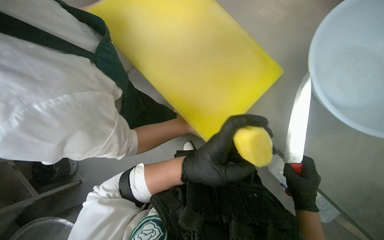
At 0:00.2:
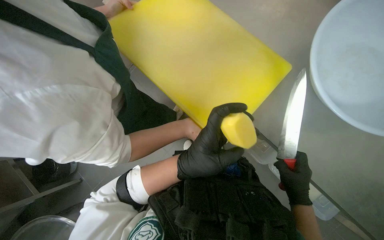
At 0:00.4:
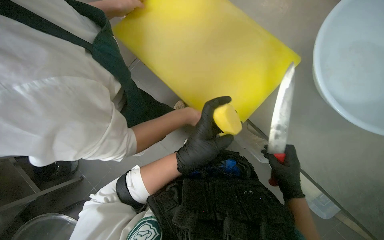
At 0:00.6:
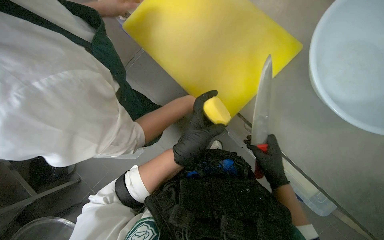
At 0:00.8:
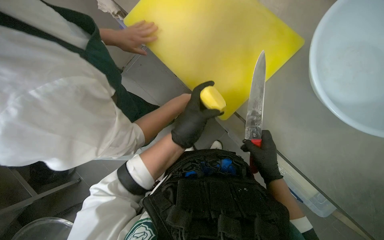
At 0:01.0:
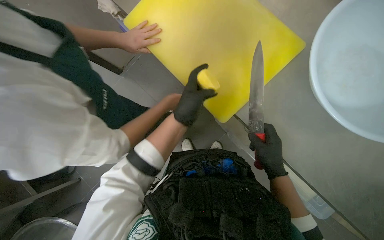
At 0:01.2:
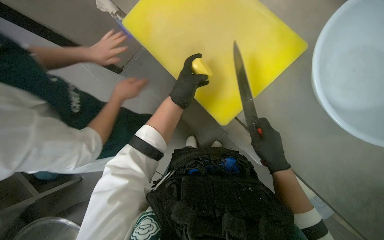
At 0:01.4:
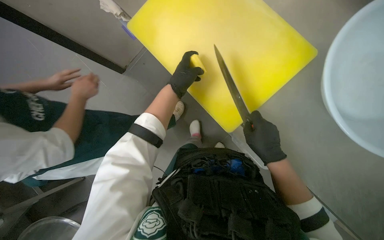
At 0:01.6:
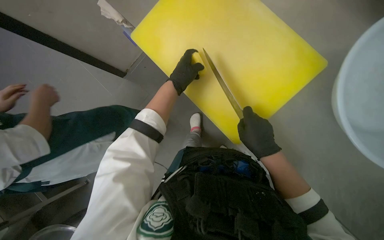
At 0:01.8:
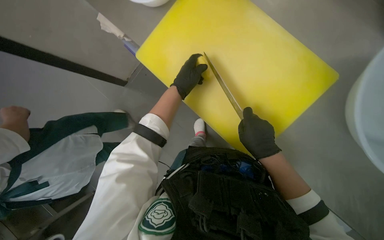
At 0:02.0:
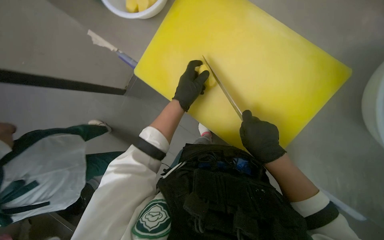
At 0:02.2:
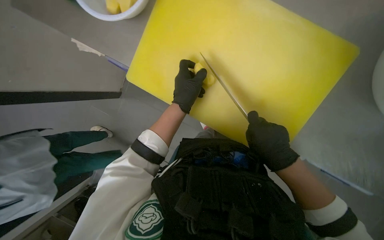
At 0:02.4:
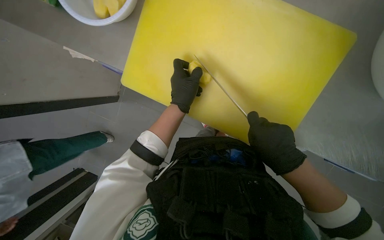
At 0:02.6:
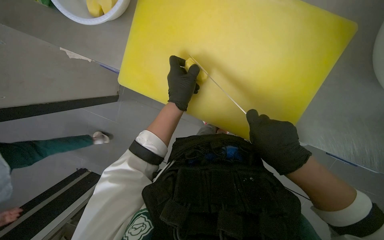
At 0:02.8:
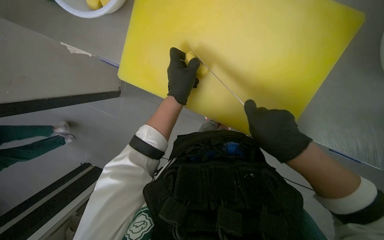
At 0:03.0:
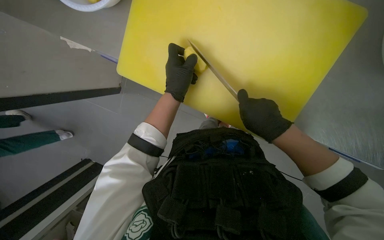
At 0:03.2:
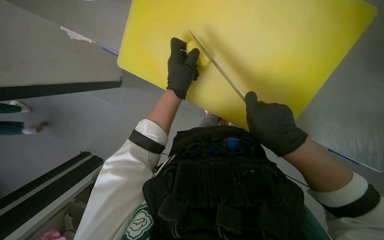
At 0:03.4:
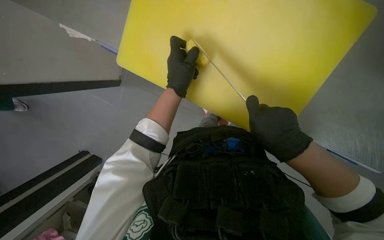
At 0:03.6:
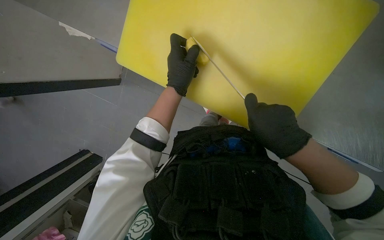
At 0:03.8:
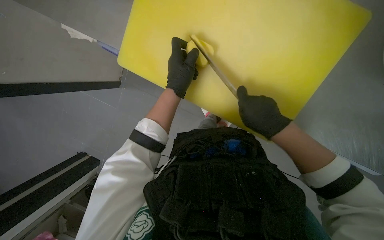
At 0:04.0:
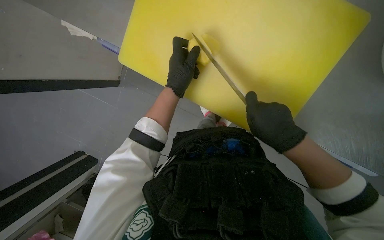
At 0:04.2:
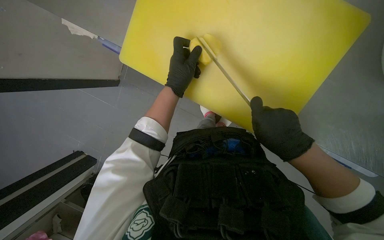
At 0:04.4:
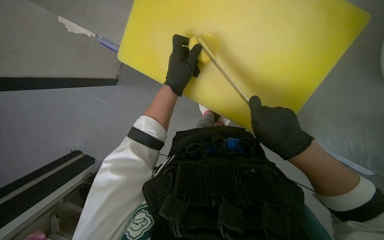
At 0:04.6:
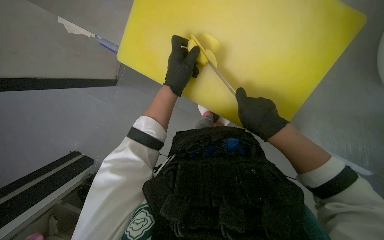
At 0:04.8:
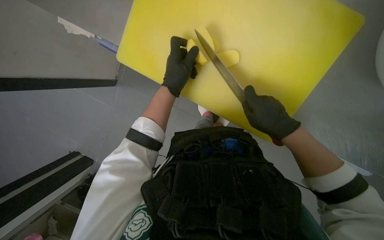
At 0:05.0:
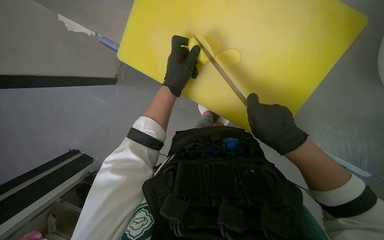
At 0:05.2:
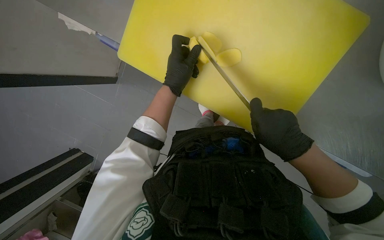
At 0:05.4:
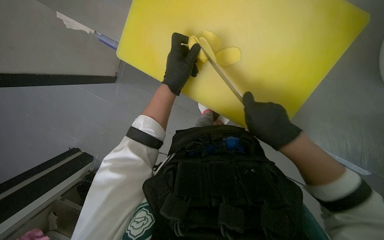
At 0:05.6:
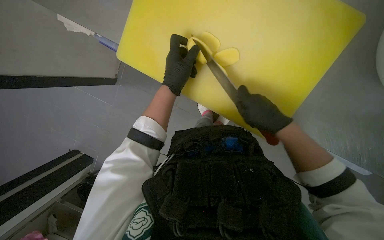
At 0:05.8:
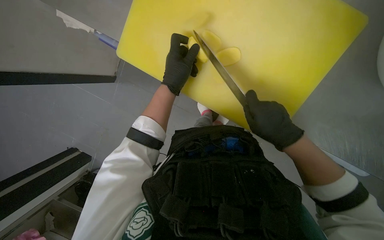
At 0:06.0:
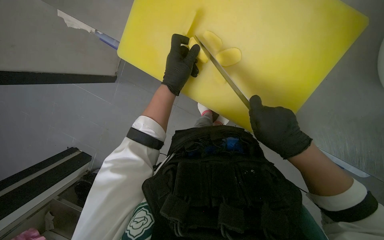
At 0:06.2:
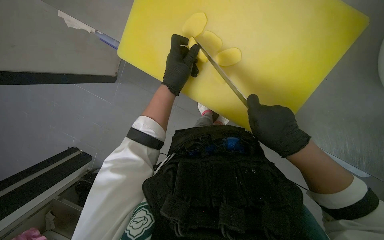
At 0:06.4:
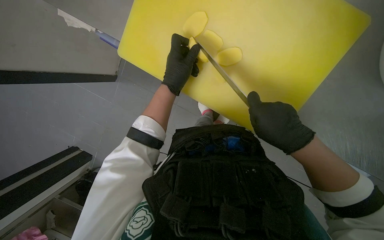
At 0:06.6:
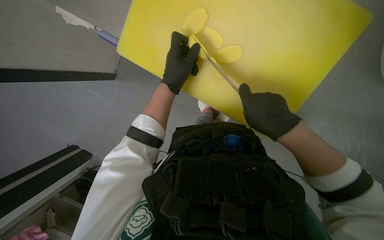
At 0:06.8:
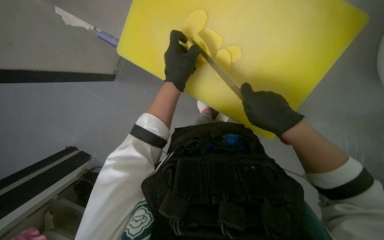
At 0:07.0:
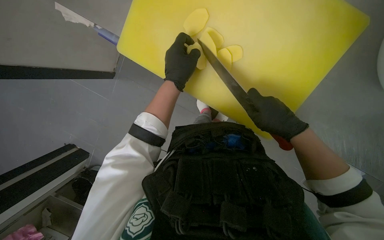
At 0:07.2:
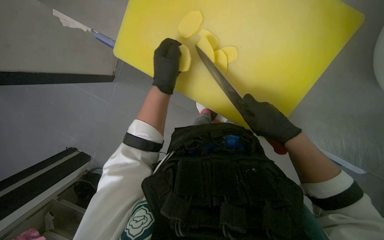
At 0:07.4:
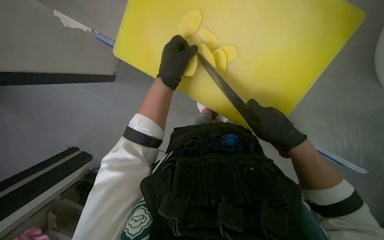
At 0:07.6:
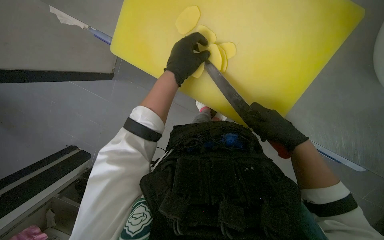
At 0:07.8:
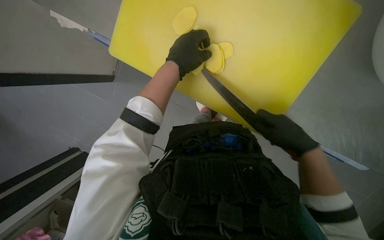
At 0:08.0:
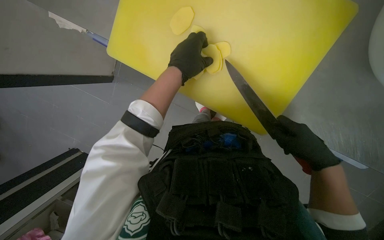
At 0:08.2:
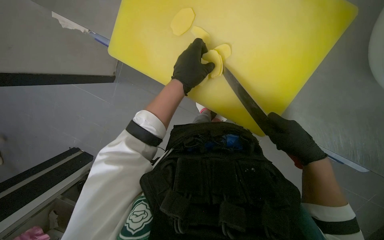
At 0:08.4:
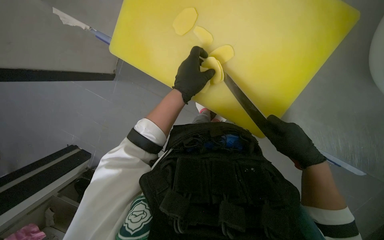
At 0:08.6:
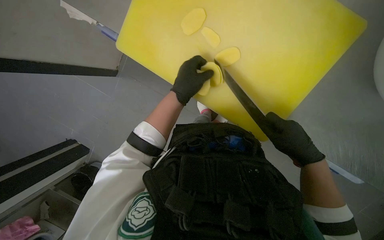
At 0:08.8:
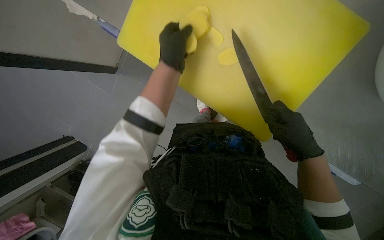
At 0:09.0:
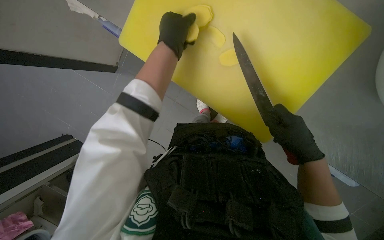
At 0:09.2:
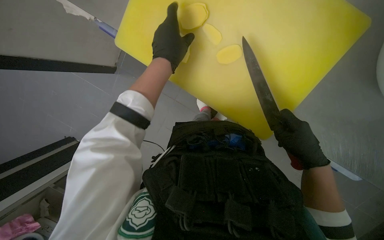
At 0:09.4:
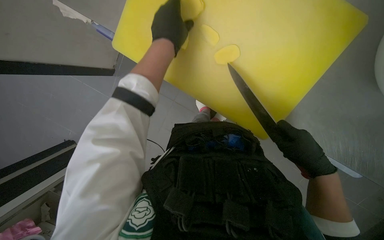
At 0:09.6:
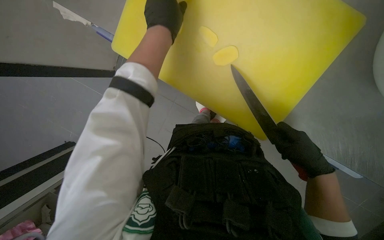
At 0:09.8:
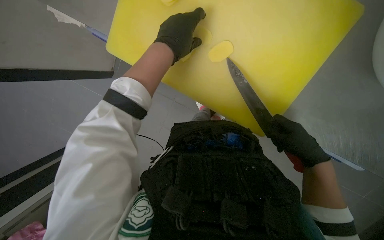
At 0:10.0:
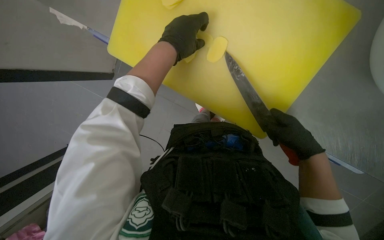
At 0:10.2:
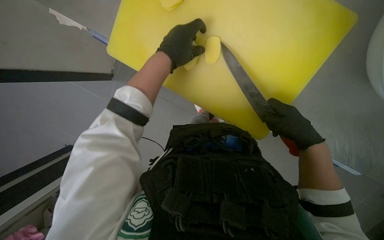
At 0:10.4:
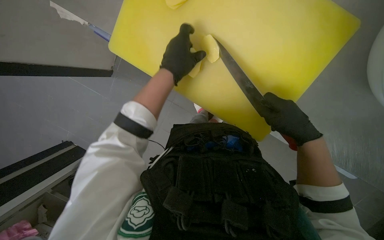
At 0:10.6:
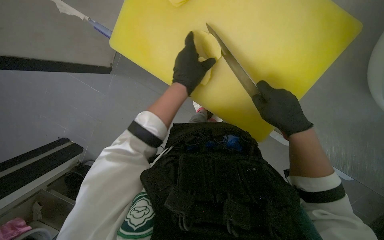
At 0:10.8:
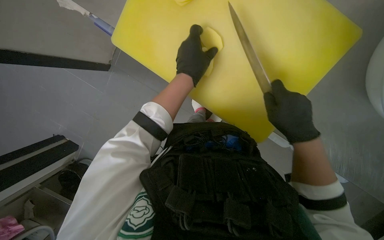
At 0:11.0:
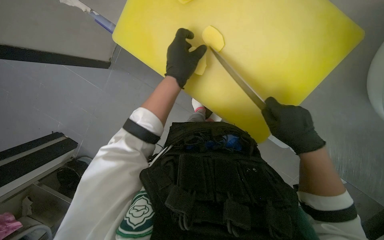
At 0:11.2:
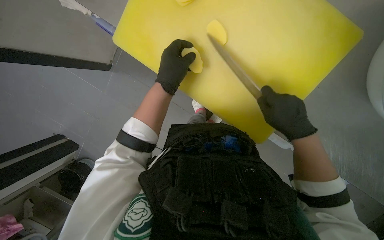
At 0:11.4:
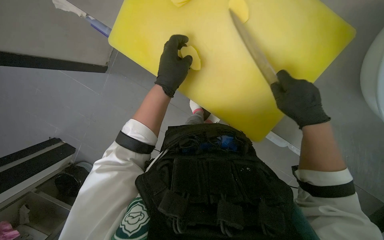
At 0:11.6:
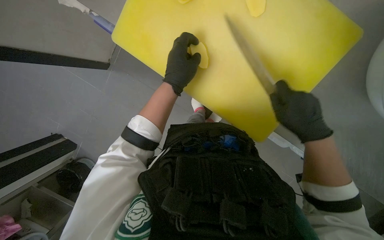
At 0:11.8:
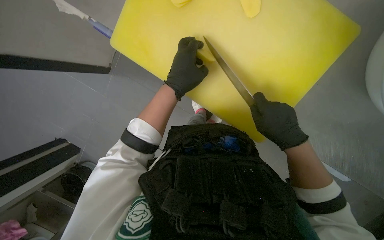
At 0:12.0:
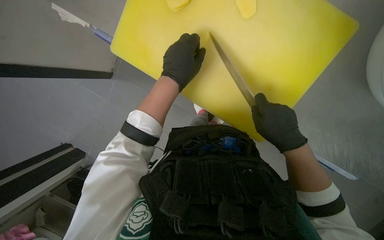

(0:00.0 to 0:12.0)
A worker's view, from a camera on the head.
Job: preparing food.
The whole recording: Slicing potatoes. The worker slices potatoes into thin, round pieces on a yellow cutting board.
0:00.0 - 0:01.6: The left hand is displaced up the picture and farther from the camera by about 25 cm. Meanwhile the right hand moves up the picture and to the left, some 15 cm.
0:01.6 - 0:07.6: The hands work in one place, with small movements.
0:07.6 - 0:09.0: The hands stay close to where they were, moving slightly.
0:09.0 - 0:10.4: The hands are busy where they are.
0:10.4 - 0:12.0: The hands work in one place, with small movements.

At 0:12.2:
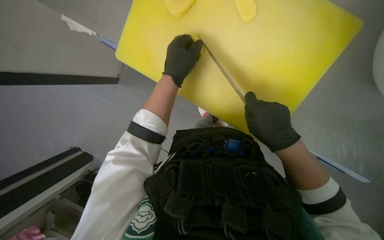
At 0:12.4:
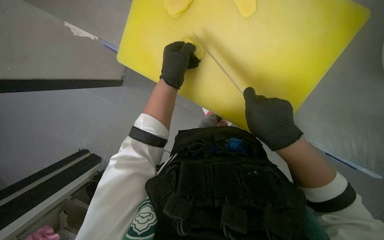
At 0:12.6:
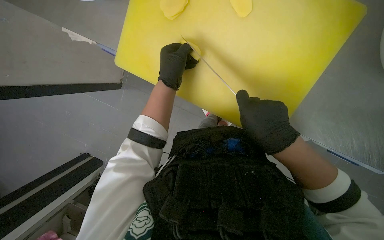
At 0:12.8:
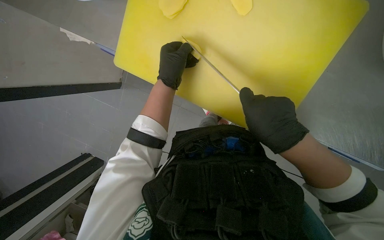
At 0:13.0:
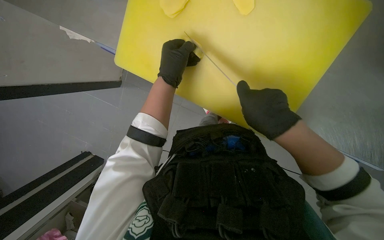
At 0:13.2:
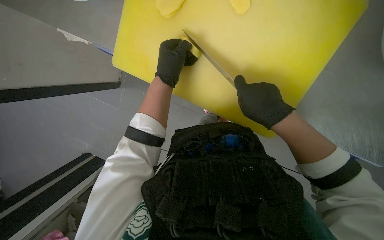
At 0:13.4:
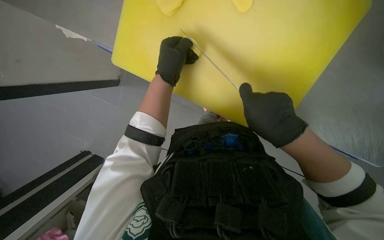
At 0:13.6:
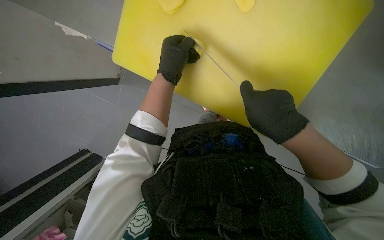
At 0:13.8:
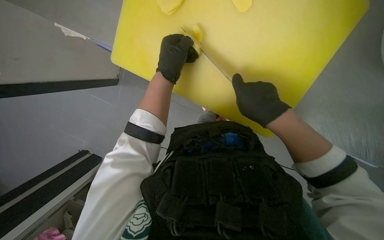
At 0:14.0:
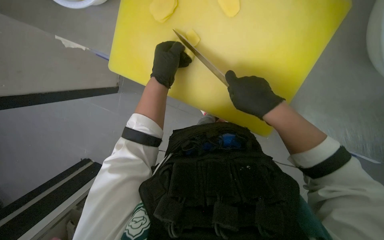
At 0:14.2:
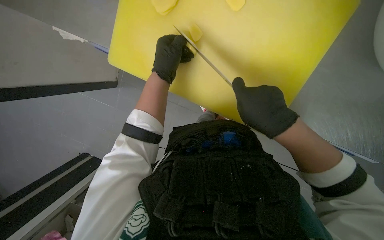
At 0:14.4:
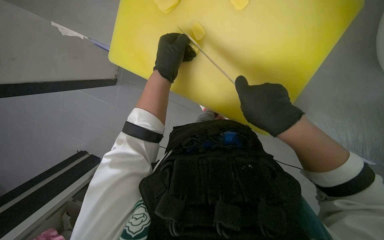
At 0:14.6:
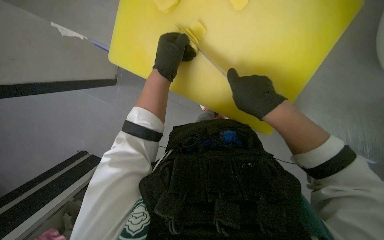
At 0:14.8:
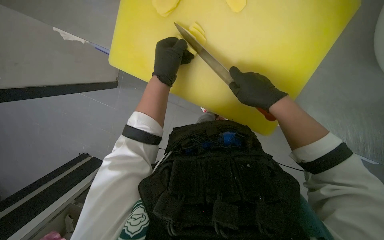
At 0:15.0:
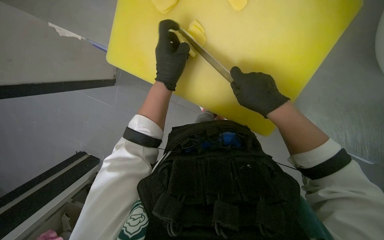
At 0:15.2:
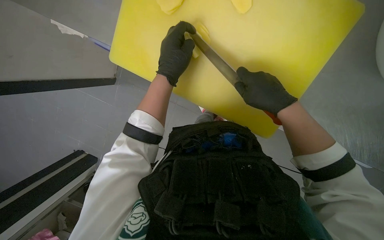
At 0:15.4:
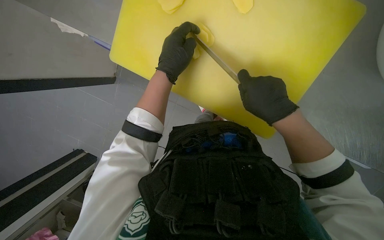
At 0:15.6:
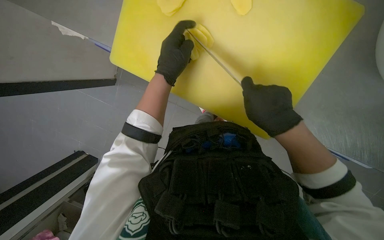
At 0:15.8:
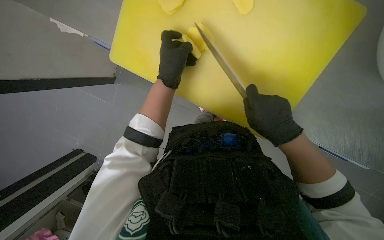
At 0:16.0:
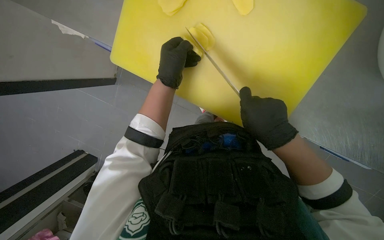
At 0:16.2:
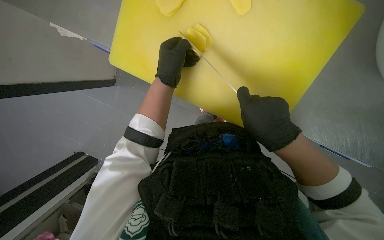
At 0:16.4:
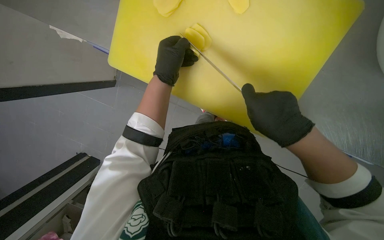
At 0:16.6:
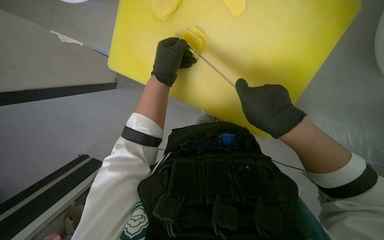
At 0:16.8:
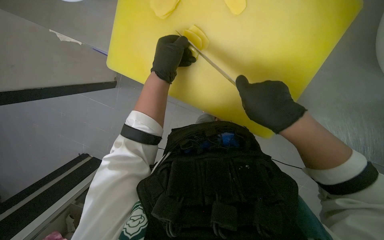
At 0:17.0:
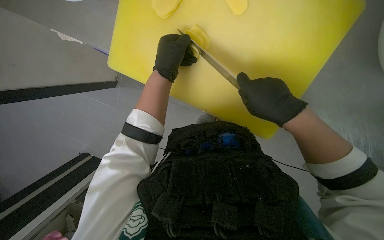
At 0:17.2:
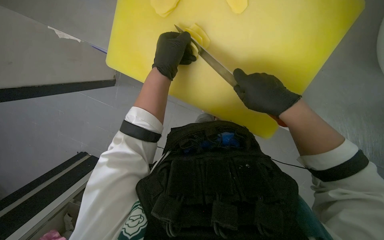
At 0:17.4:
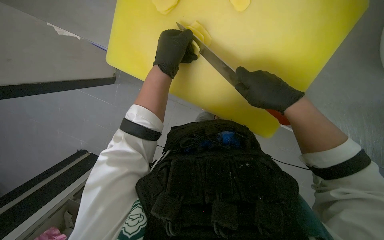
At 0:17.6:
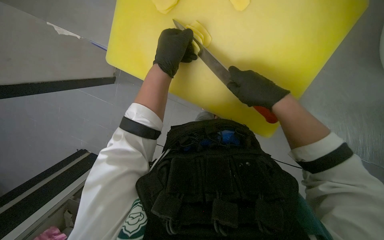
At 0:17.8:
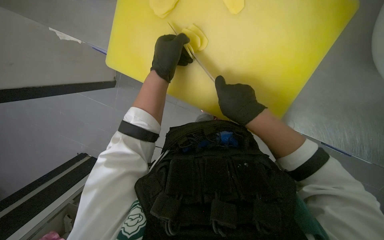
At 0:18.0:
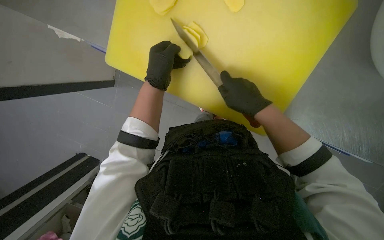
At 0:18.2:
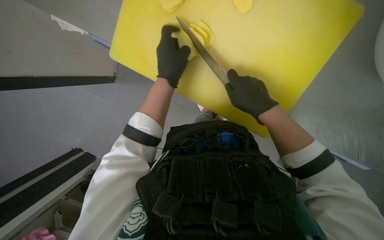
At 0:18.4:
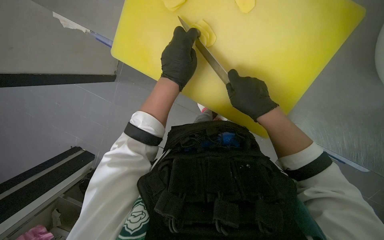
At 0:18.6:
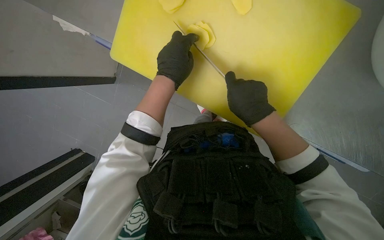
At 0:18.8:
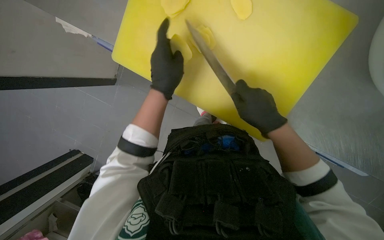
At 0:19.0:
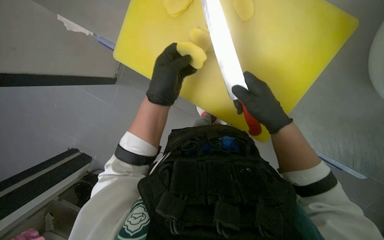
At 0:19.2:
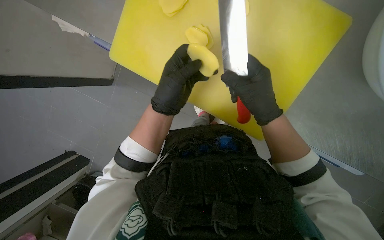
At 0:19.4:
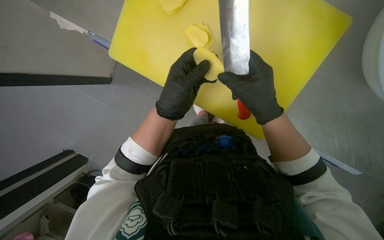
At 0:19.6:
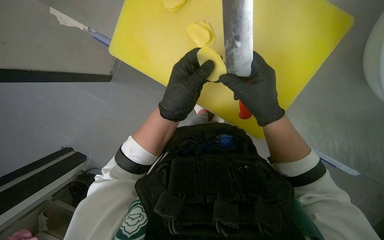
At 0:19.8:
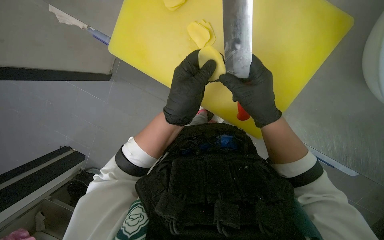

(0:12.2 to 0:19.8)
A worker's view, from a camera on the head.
Job: preparing food.
The whole recording: Slicing potatoes. The worker slices potatoes into thin, round pieces on a yellow cutting board.
0:12.2 - 0:15.2: The hands work in one place, with small movements.
0:16.8 - 0:18.2: The hands make small movements and keep their place.
0:18.2 - 0:19.8: The left hand is displaced down the picture by approximately 10 cm.
